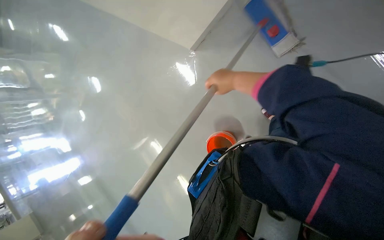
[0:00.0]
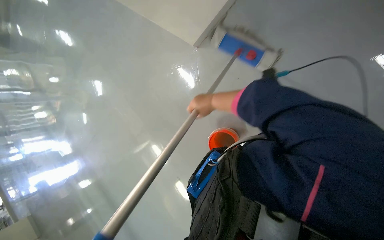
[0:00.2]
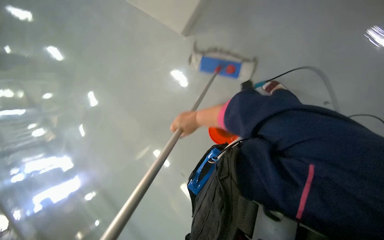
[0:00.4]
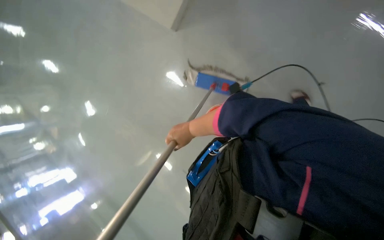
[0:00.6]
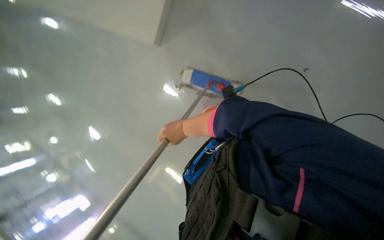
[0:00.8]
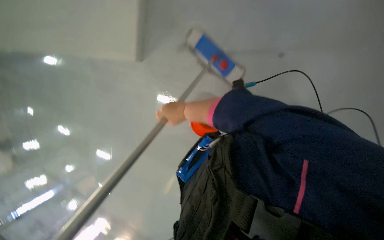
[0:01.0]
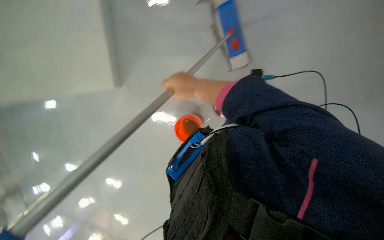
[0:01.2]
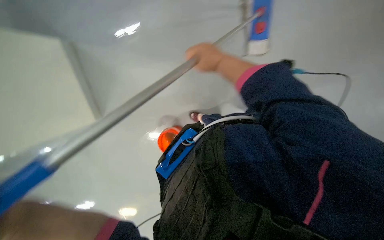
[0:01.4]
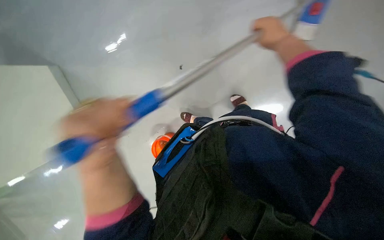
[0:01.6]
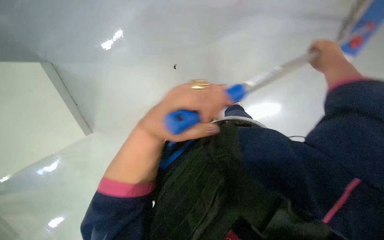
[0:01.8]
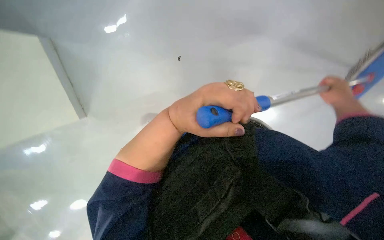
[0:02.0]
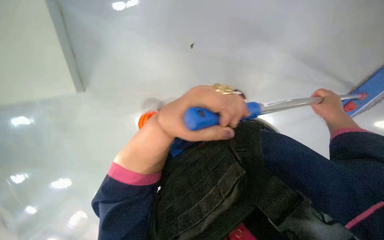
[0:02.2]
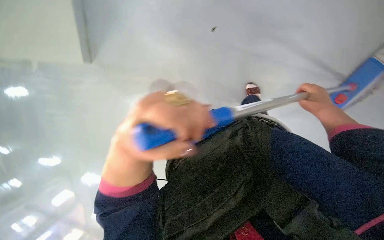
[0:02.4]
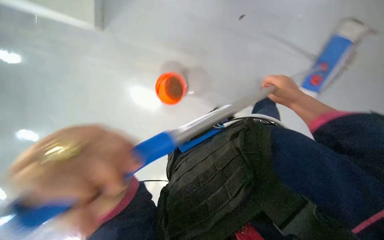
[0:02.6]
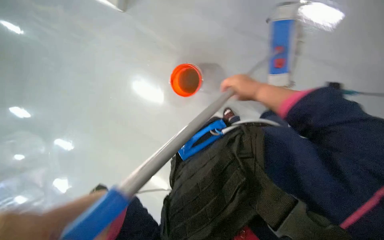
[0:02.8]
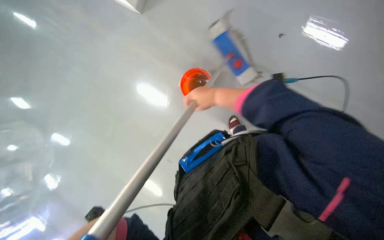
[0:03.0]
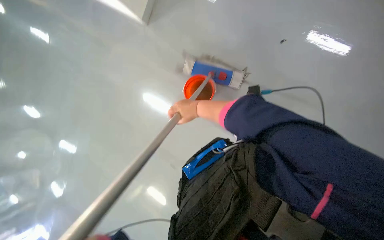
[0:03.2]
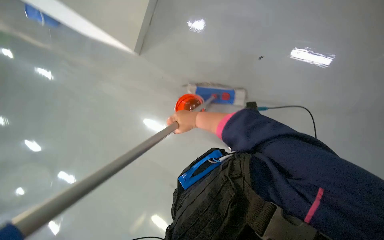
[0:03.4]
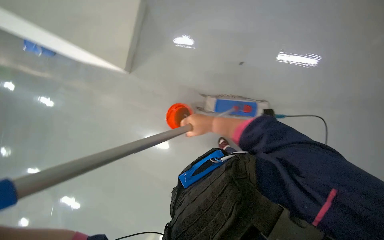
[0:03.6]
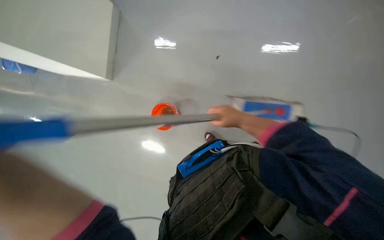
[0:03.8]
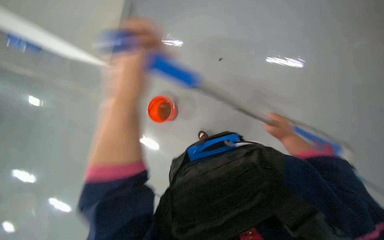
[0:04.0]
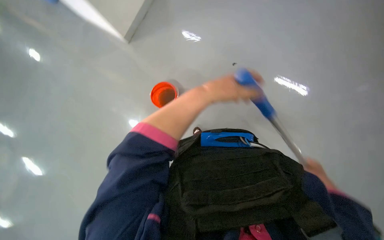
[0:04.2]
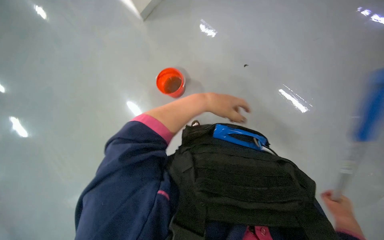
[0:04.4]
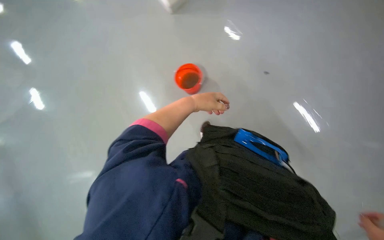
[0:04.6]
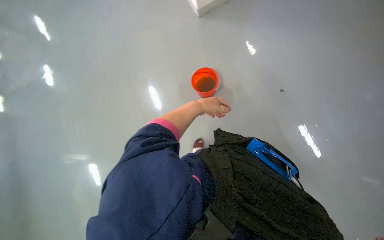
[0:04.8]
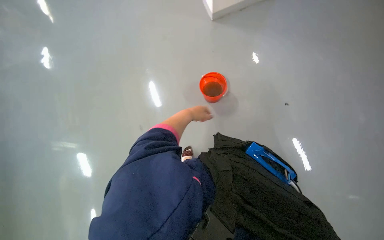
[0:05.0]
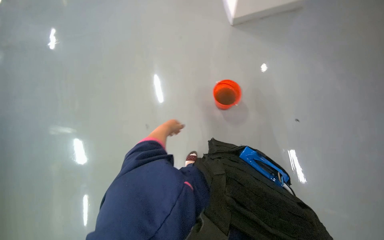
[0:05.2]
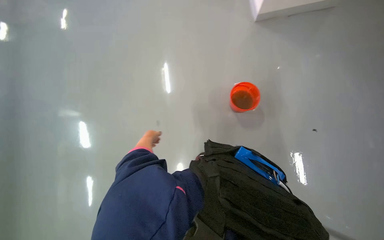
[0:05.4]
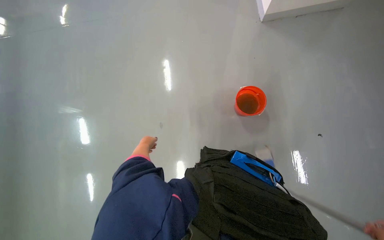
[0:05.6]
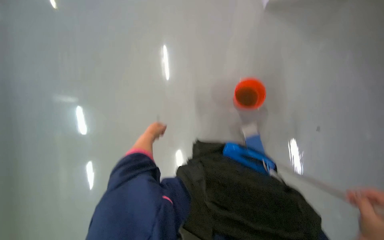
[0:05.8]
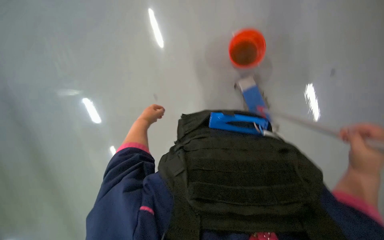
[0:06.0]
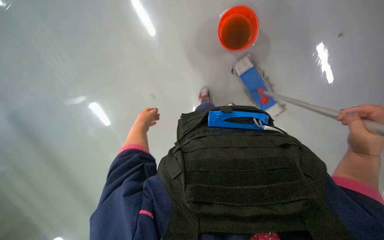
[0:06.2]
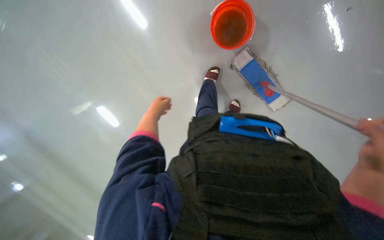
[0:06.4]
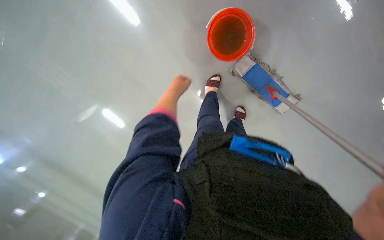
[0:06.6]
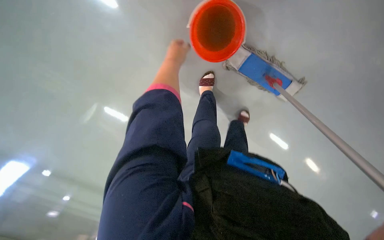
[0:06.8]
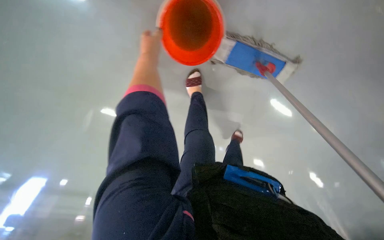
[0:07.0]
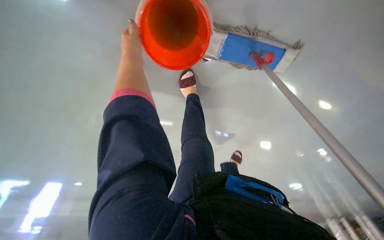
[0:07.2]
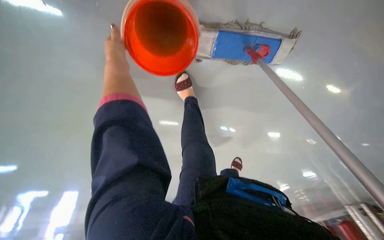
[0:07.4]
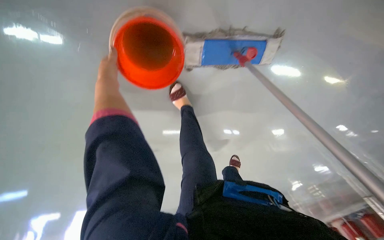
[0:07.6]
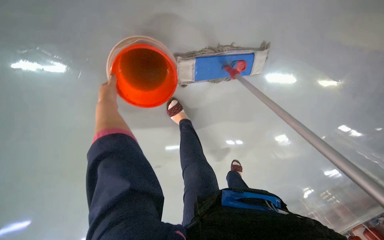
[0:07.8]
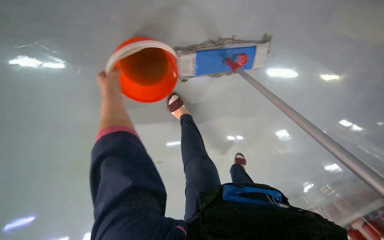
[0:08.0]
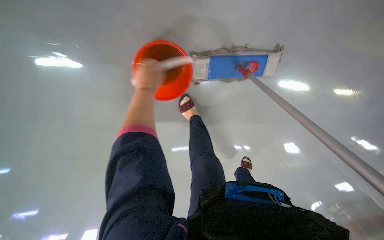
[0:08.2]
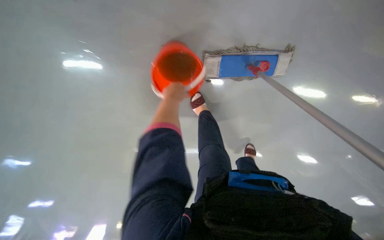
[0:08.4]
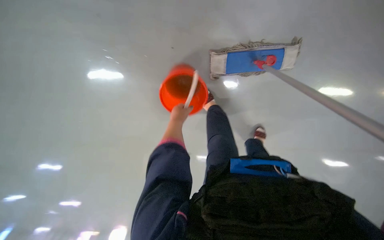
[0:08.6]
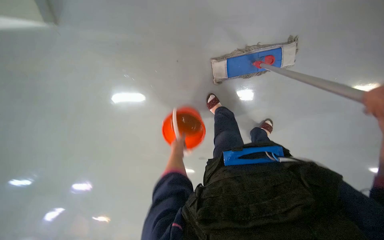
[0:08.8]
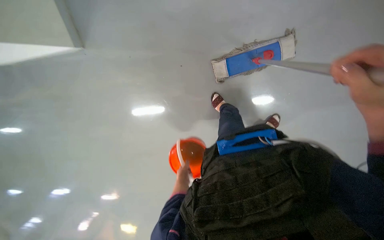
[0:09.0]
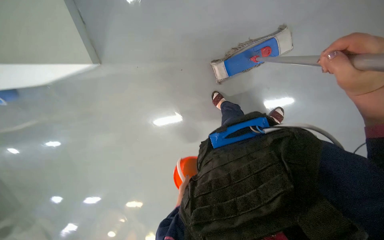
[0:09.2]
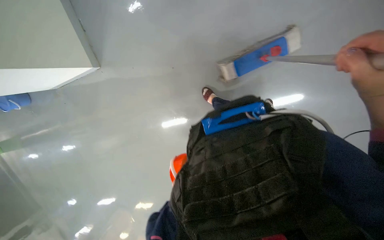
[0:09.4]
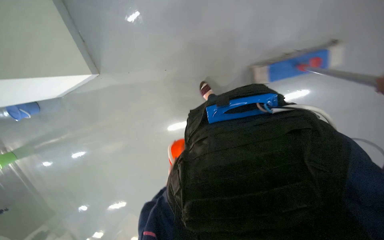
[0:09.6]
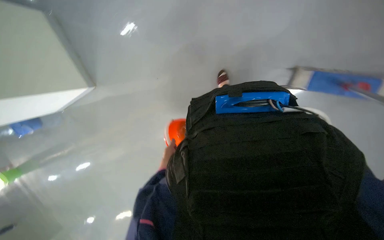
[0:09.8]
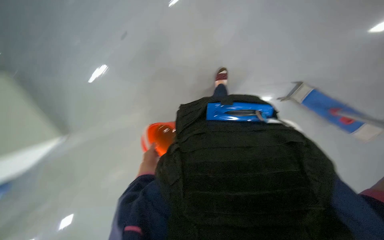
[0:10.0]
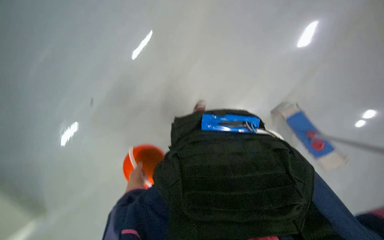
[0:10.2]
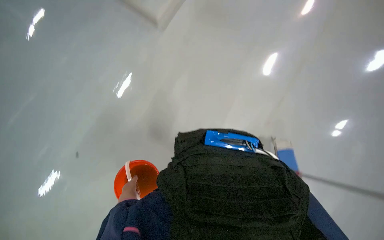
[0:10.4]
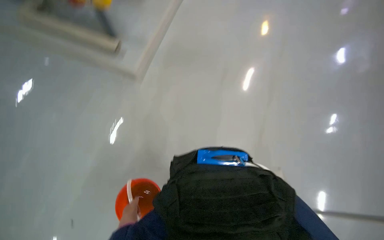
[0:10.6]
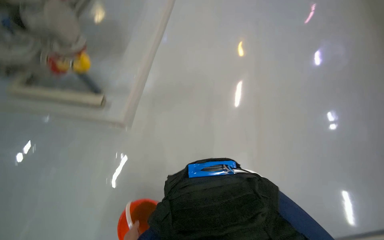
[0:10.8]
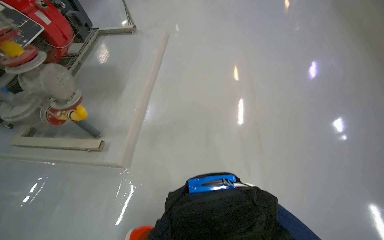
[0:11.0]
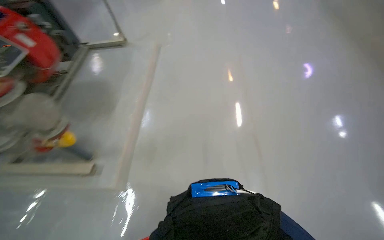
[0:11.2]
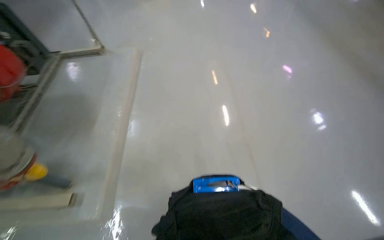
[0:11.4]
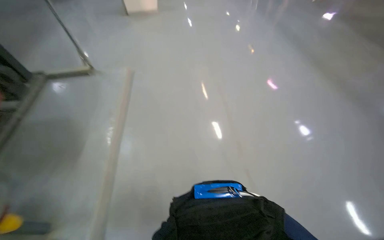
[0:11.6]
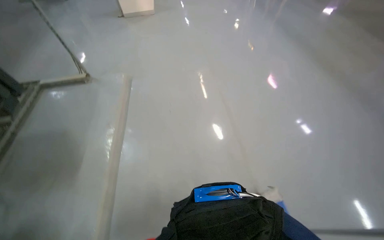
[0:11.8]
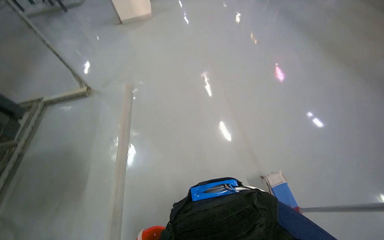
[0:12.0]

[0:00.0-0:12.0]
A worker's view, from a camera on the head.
Job: mopping floor.
The whole recording: Mopping the floor. The worker mops the floor with a flat mop, moving across different areas of the room.
0:00.0 to 0:01.6: The wearer looks about 15 degrees further upward. The scene turns roughly 45 degrees counterclockwise in the picture.
0:01.6 to 0:03.0: The right hand shifts about 20 cm to the left and down the picture.
0:04.4 to 0:06.0: Everything in view rotates roughly 30 degrees clockwise.
0:06.0 to 0:07.6: Everything in view rotates about 35 degrees counterclockwise.
0:07.6 to 0:09.0: The view swings about 25 degrees to the left. The wearer looks about 10 degrees further upward. The left hand goes roughly 40 cm down the picture and to the right.
0:09.0 to 0:10.4: The view tilts about 15 degrees upward. The left hand travels to the left by about 15 cm.
0:10.4 to 0:12.0: The head travels about 70 cm. The wearer looks approximately 30 degrees further upward. The scene rotates counterclockwise by about 35 degrees.

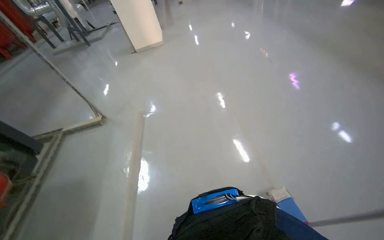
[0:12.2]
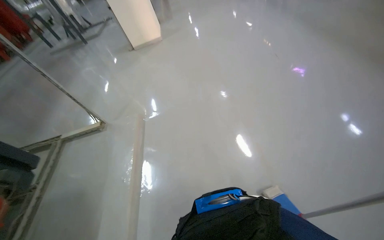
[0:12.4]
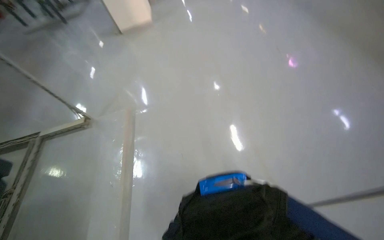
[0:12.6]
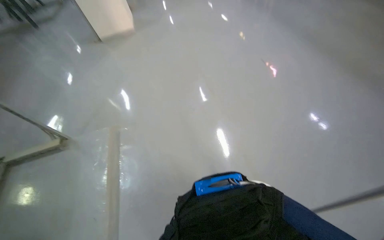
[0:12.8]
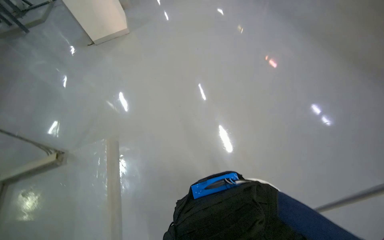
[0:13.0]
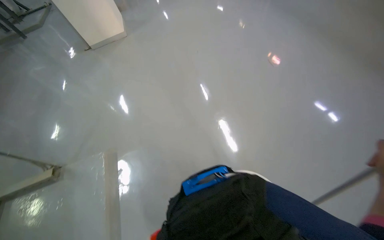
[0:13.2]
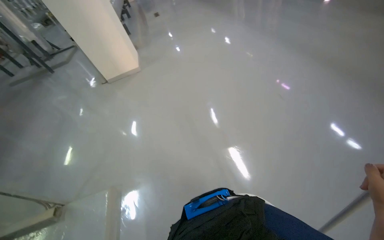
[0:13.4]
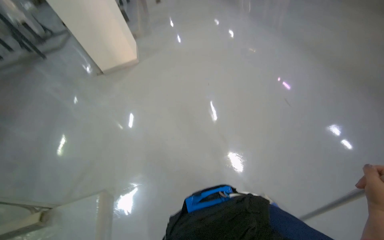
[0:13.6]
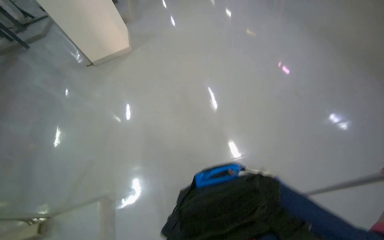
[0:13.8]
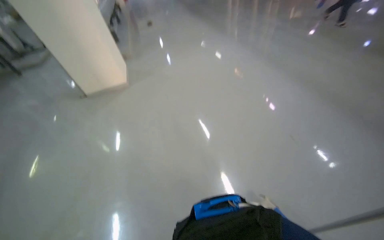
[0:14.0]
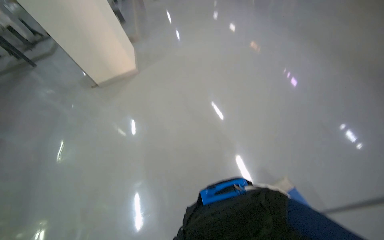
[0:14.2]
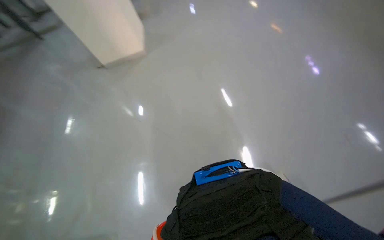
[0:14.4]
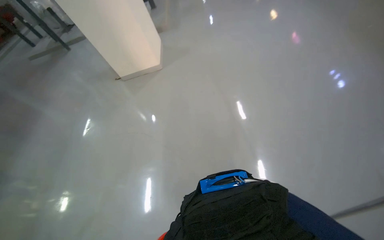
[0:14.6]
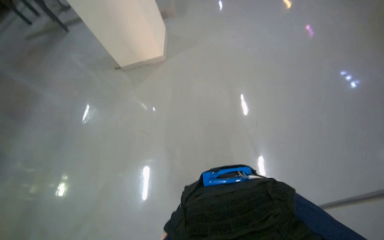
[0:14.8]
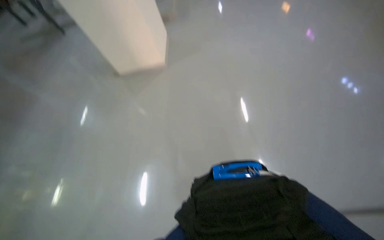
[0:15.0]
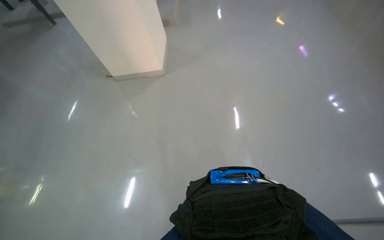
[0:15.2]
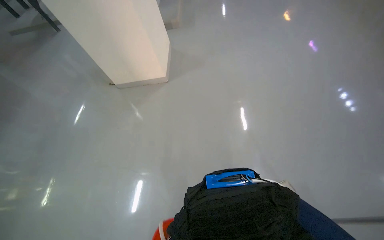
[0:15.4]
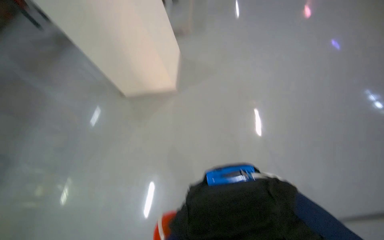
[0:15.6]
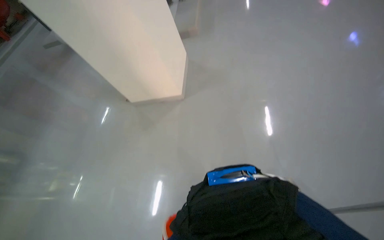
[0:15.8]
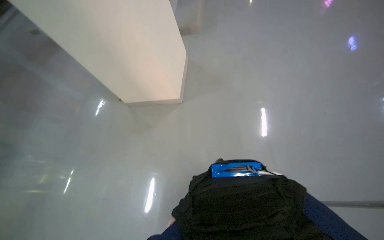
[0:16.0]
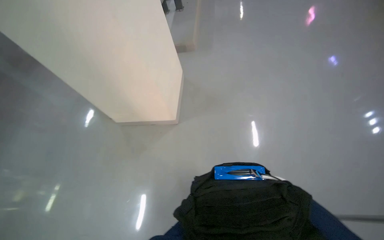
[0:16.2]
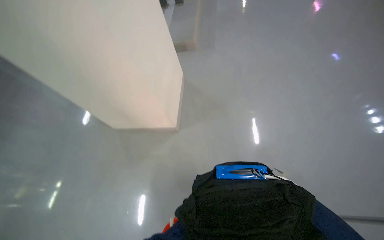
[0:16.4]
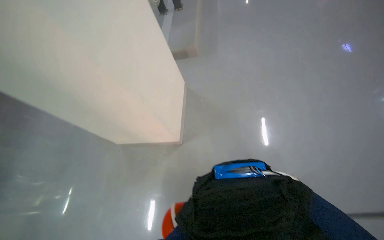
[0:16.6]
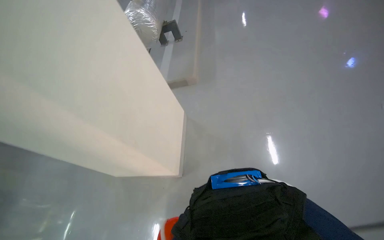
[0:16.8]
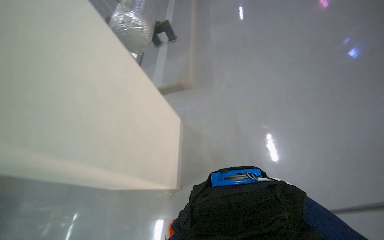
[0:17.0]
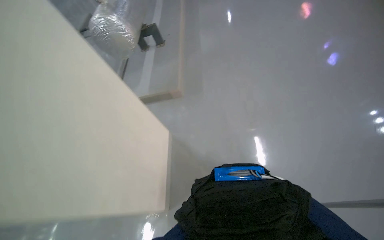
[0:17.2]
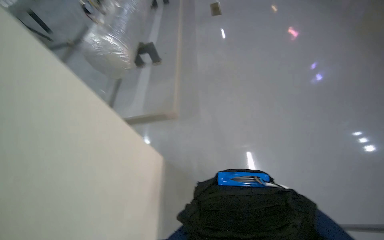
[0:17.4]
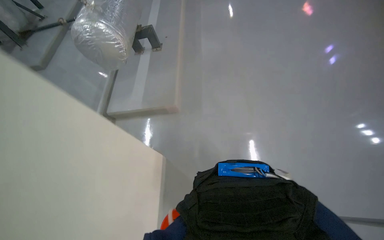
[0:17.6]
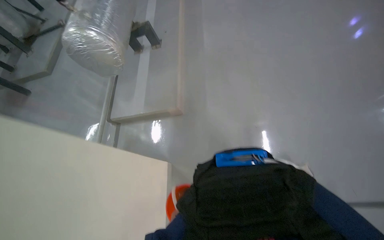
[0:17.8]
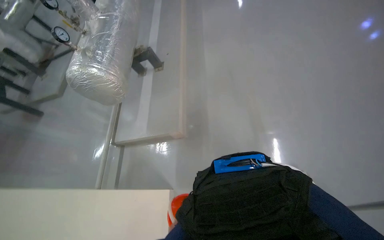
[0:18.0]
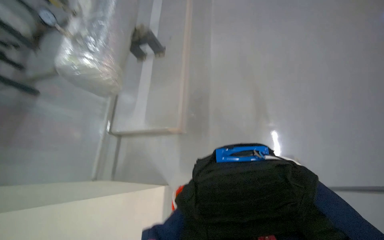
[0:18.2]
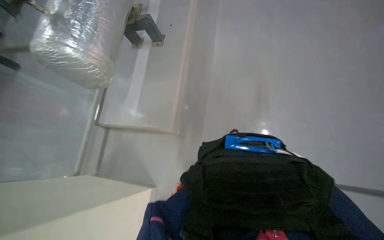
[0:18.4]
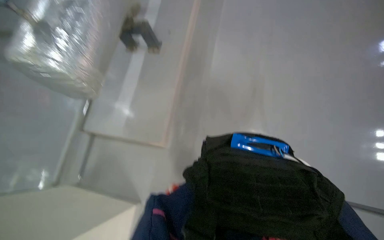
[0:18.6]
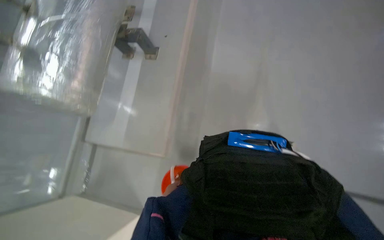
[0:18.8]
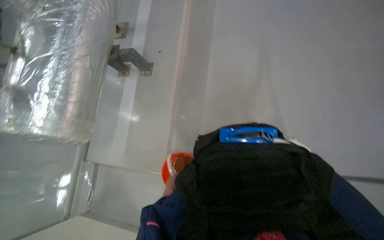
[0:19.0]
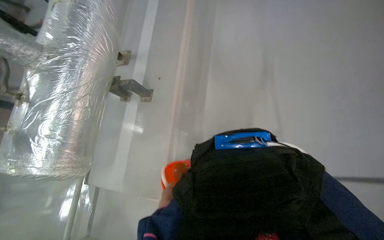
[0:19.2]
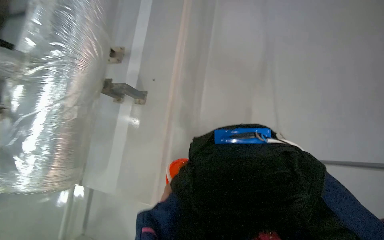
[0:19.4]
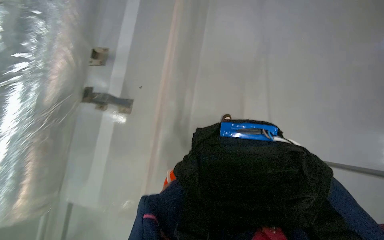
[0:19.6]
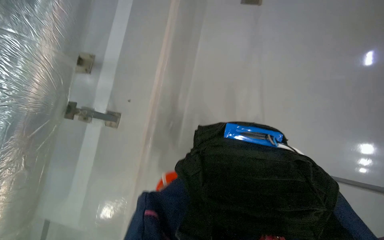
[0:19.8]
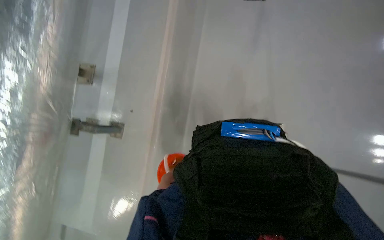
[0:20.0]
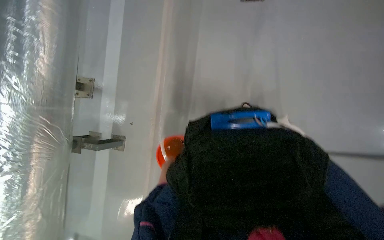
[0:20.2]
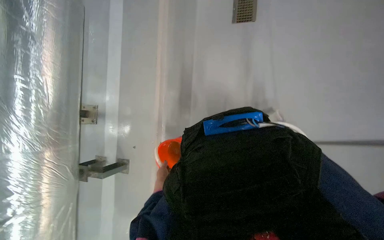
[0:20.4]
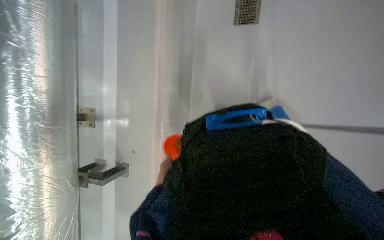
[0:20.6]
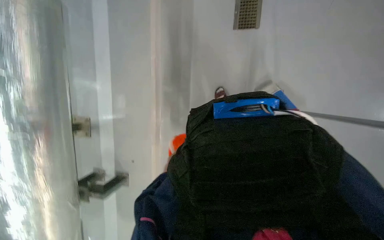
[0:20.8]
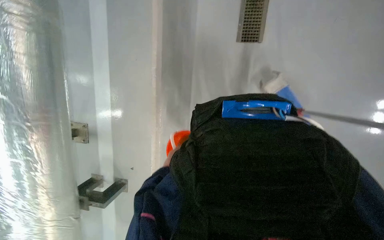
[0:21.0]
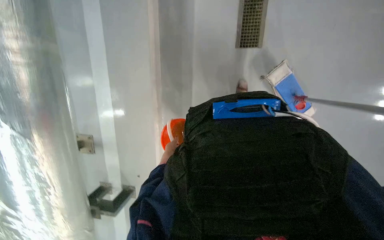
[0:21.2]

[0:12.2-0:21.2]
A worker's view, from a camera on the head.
Job: mopping floor.
The whole recording: Mopping the floor. The worker mops the floor with a flat mop, moving across different areas of the room.
0:16.6 to 0:18.2: The camera travels about 50 cm.
0:18.2 to 0:19.8: The head travels about 60 cm.
0:19.8 to 0:21.2: The scene rotates counterclockwise by approximately 35 degrees. The left hand moves up the picture, about 25 cm.
